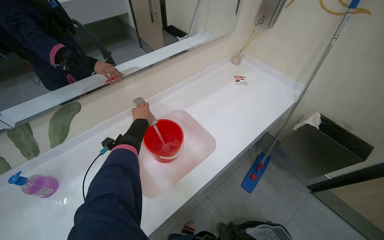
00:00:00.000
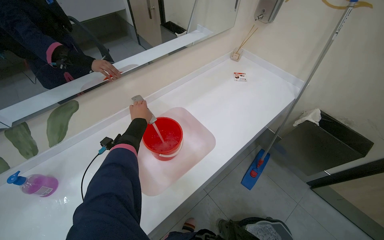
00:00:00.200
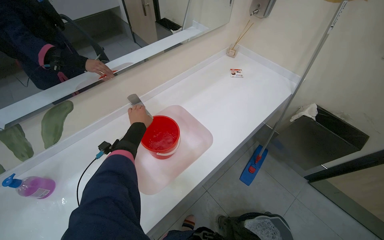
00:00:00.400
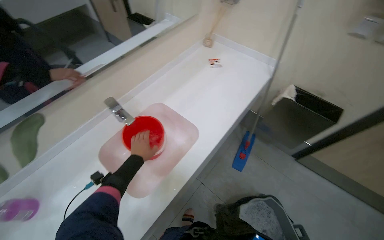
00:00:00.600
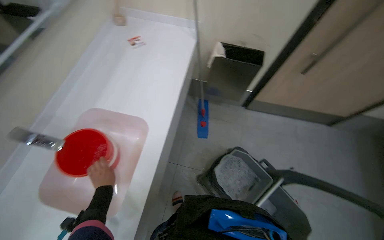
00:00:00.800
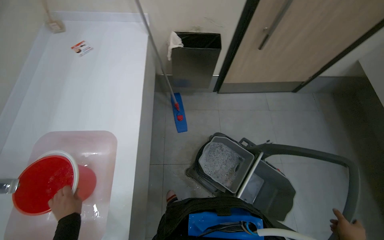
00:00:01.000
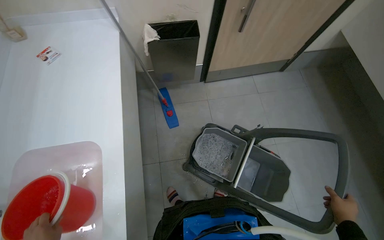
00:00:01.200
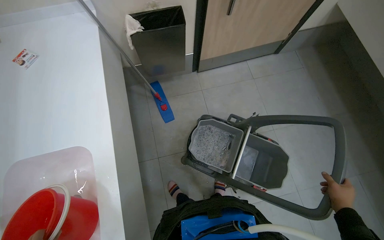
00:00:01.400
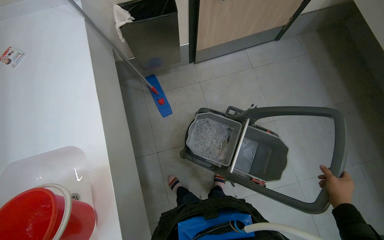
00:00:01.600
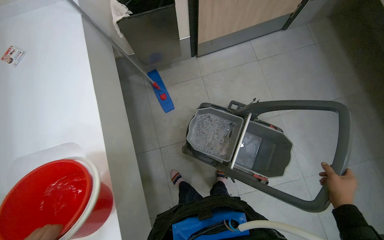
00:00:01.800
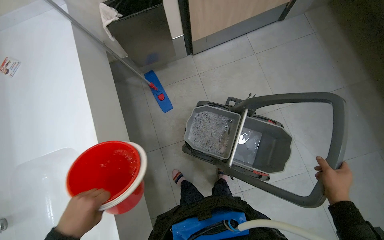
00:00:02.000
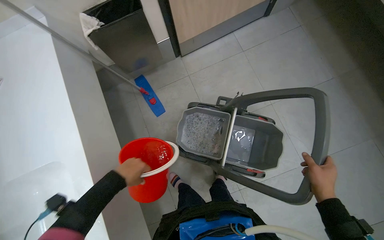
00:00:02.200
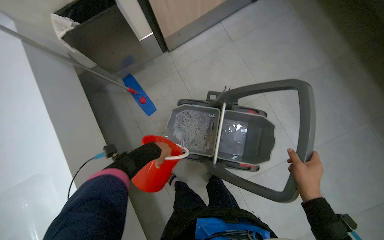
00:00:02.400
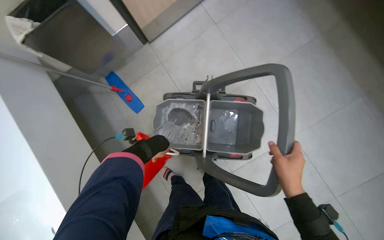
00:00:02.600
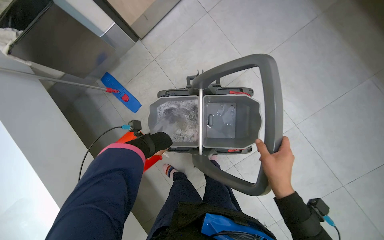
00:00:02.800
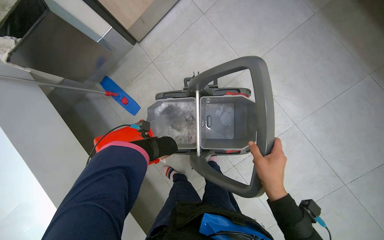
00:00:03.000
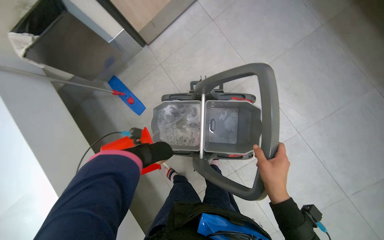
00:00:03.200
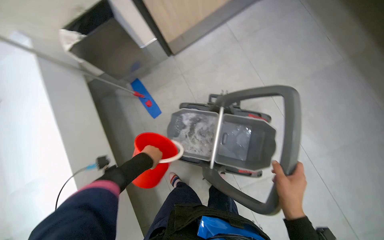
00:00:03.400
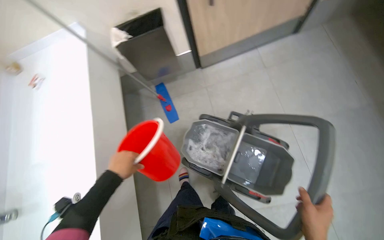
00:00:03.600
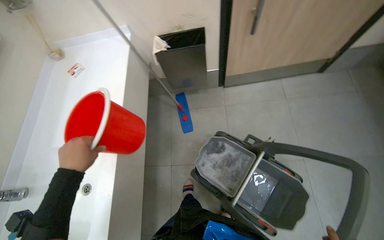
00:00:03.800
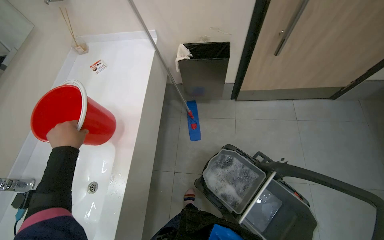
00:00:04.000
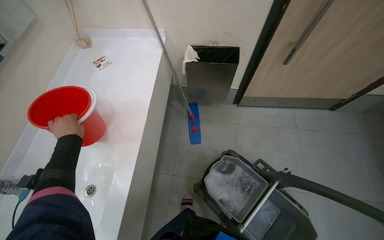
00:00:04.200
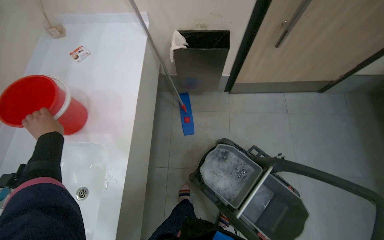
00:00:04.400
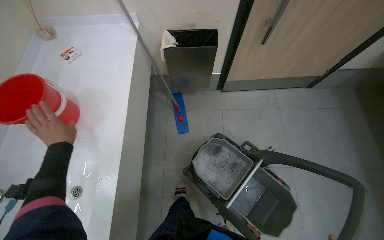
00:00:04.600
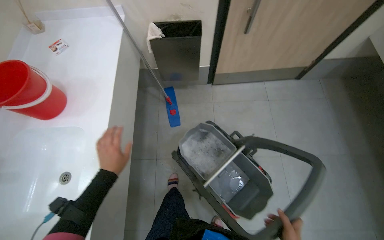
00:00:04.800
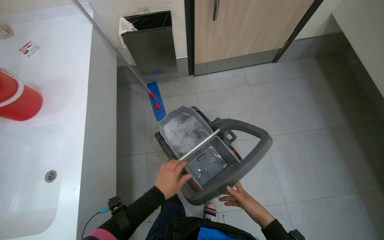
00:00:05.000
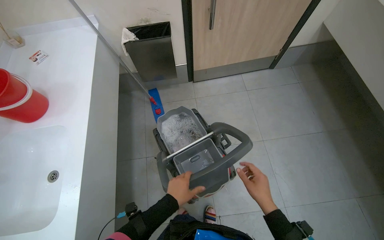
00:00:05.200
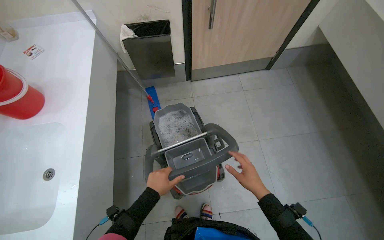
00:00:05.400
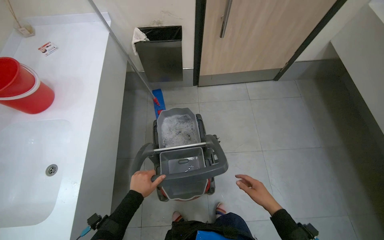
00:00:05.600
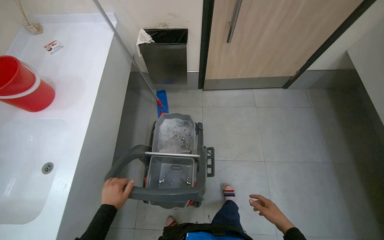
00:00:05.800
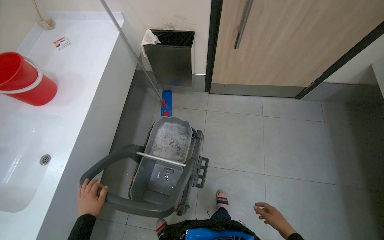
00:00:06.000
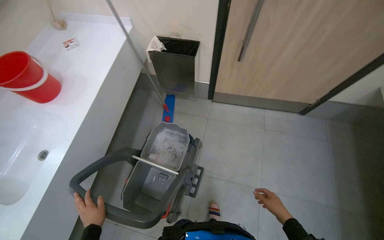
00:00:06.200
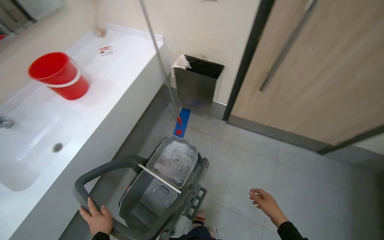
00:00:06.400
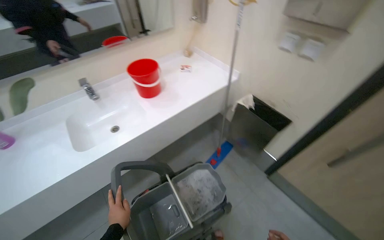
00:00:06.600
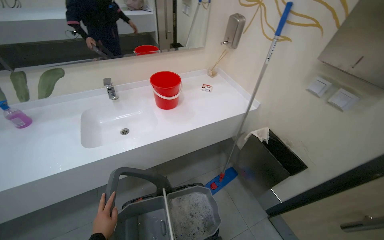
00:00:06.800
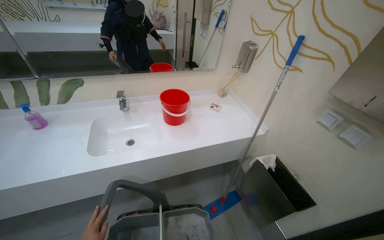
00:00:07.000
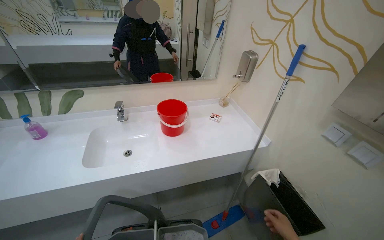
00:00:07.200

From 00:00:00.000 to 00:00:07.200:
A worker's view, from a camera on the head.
Job: preparing cleaning supplies.
The whole recording: Filling cleaning cart with water. The worker fills a red bucket with water from the sink and pours it into the cleaning cart.
From 00:00:00.000 to 00:00:01.400: The wearer's head swings approximately 65 degrees to the right. The camera pitches downward, by approximately 20 degrees.
From 00:00:01.400 to 00:00:02.800: The camera is carried to the right, approximately 50 cm. The view tilts some 15 degrees downward.
From 00:00:02.800 to 00:00:04.400: The wearer moves some 50 cm. The view tips upward by about 15 degrees. The scene rotates clockwise by some 40 degrees.
From 00:00:04.400 to 00:00:05.800: The left hand heads to the right and down the picture, covering about 60 cm.
From 00:00:05.800 to 00:00:07.200: The head rotates roughly 75 degrees to the left. The view tilts some 25 degrees upward.

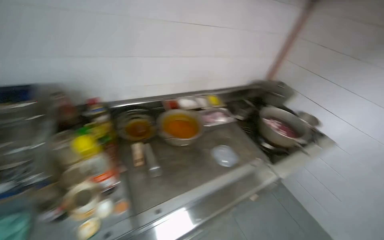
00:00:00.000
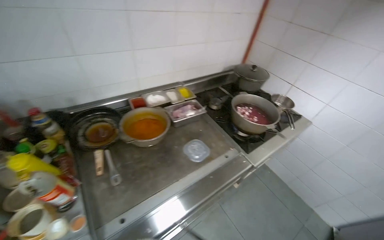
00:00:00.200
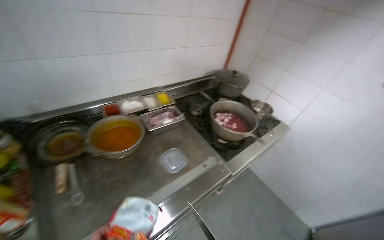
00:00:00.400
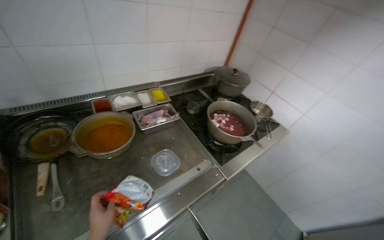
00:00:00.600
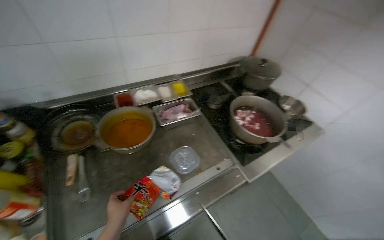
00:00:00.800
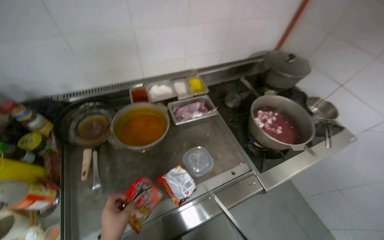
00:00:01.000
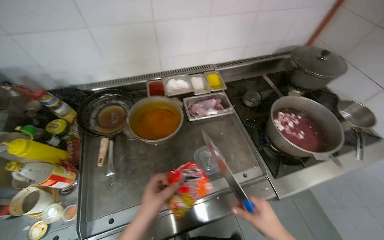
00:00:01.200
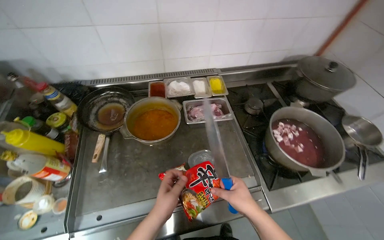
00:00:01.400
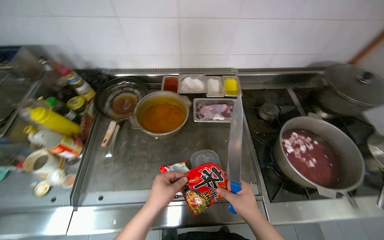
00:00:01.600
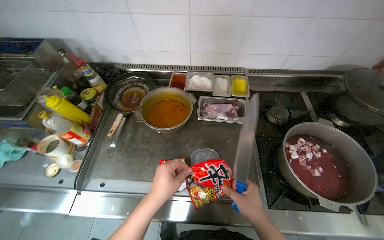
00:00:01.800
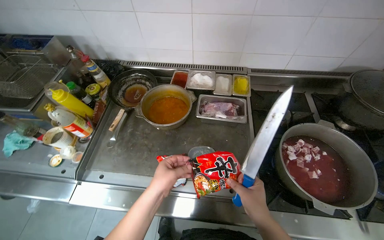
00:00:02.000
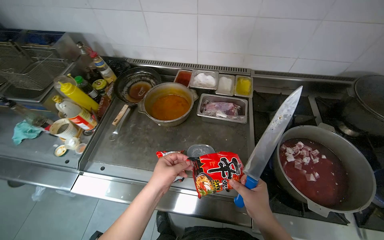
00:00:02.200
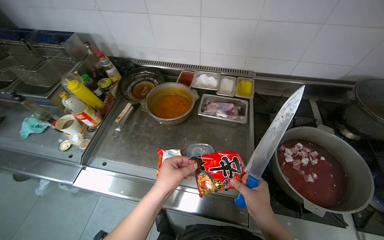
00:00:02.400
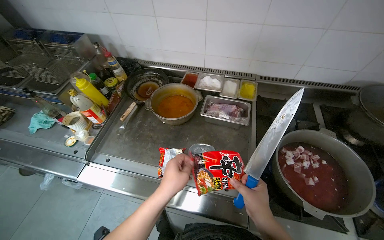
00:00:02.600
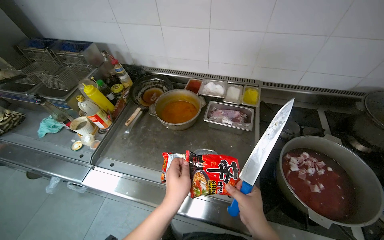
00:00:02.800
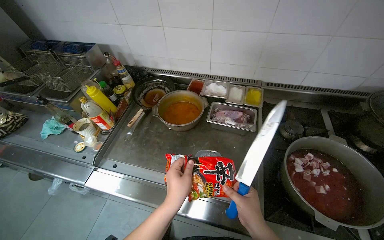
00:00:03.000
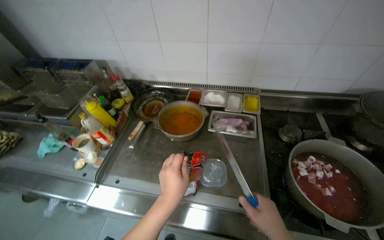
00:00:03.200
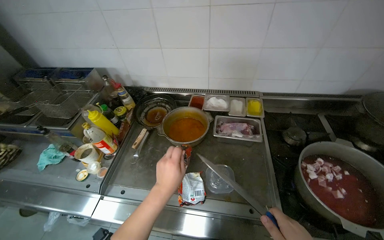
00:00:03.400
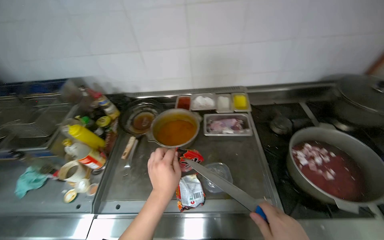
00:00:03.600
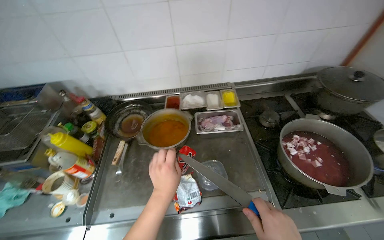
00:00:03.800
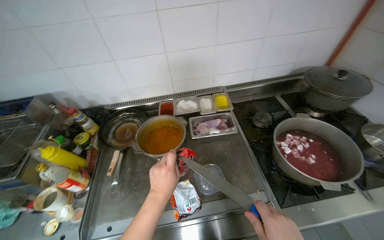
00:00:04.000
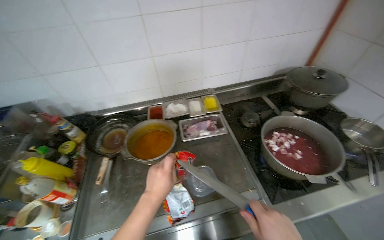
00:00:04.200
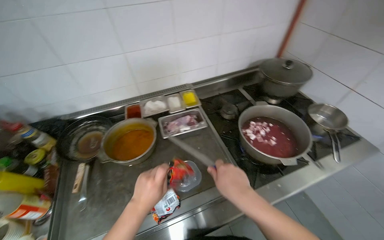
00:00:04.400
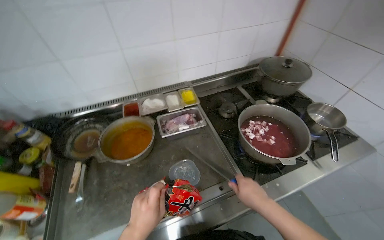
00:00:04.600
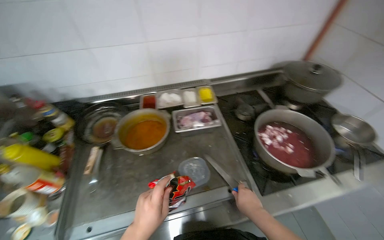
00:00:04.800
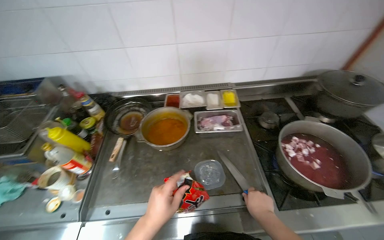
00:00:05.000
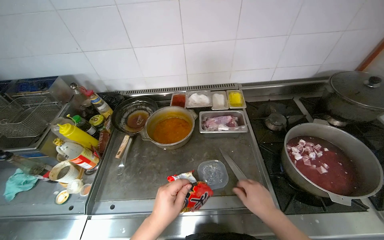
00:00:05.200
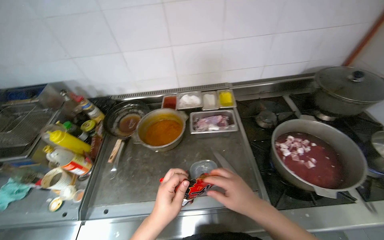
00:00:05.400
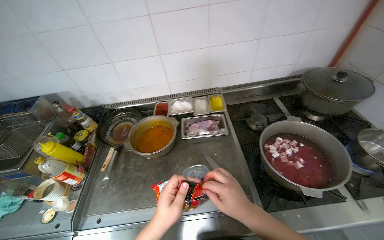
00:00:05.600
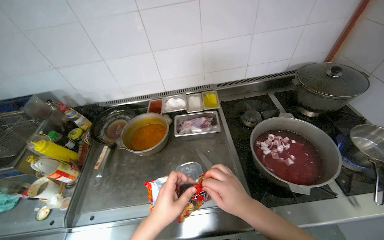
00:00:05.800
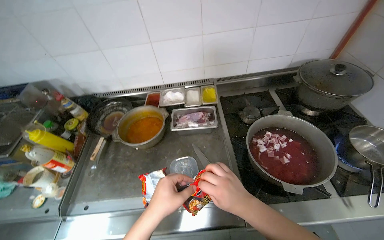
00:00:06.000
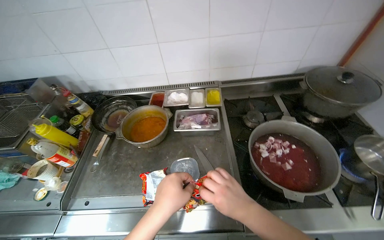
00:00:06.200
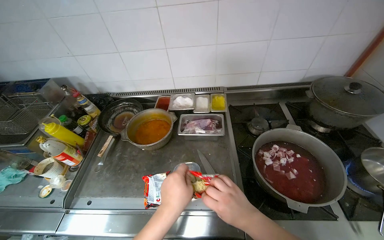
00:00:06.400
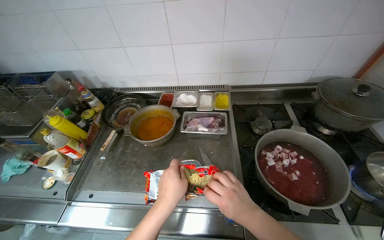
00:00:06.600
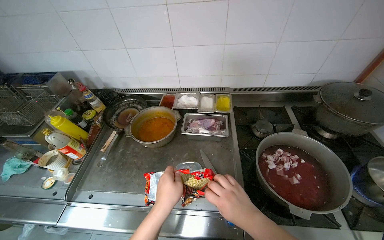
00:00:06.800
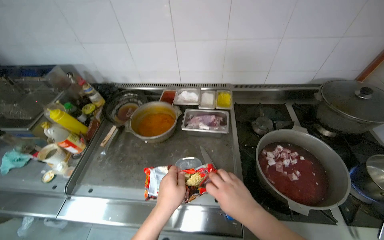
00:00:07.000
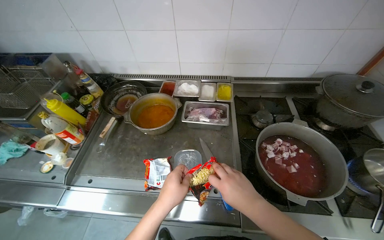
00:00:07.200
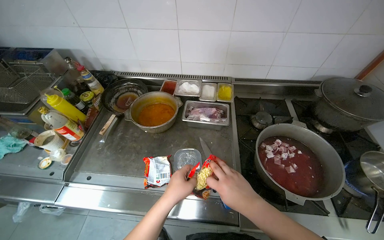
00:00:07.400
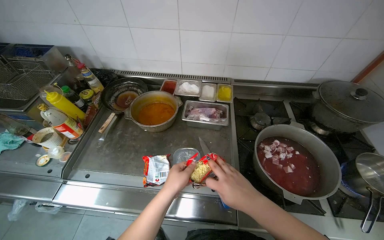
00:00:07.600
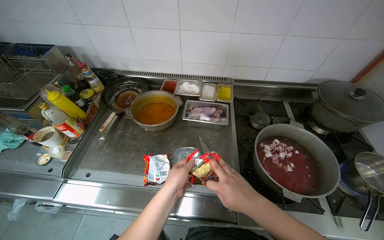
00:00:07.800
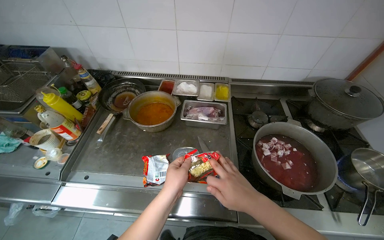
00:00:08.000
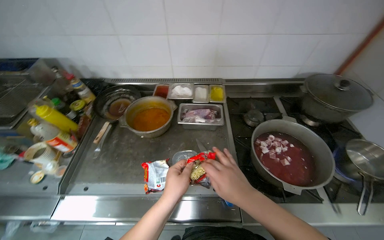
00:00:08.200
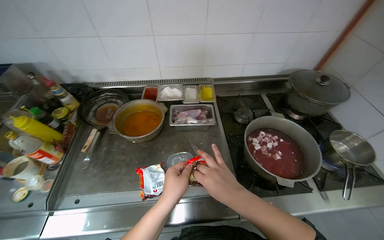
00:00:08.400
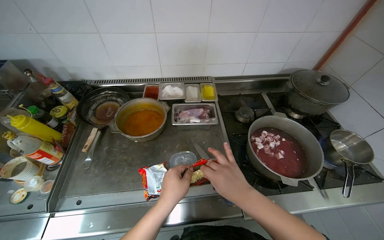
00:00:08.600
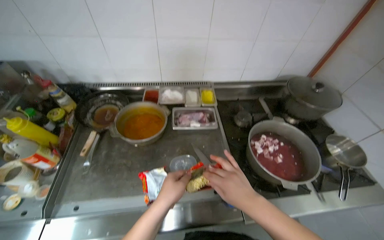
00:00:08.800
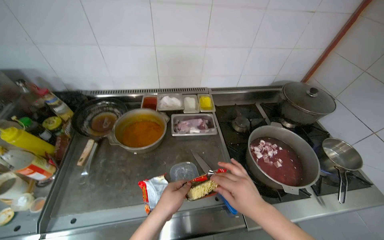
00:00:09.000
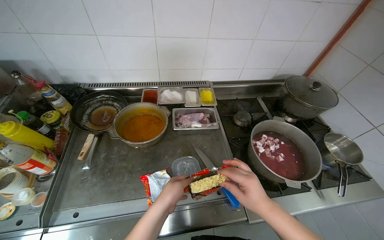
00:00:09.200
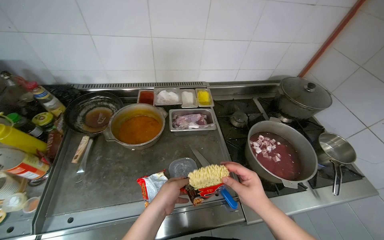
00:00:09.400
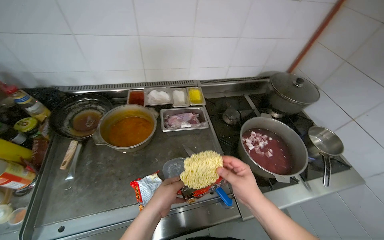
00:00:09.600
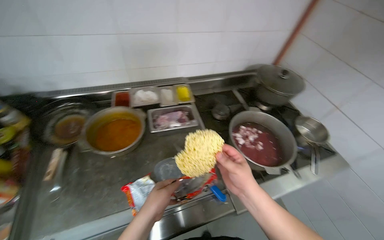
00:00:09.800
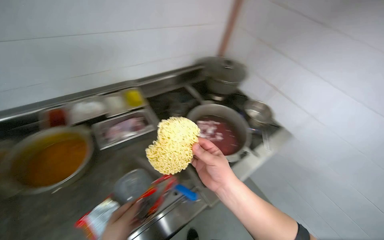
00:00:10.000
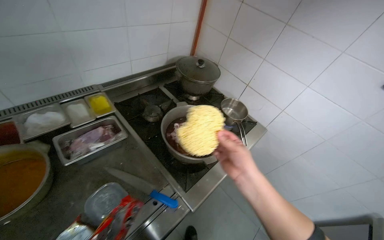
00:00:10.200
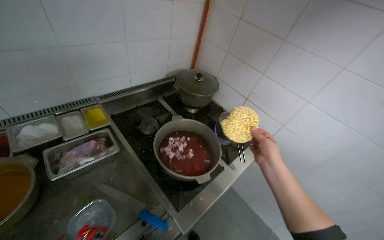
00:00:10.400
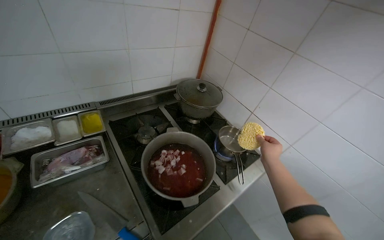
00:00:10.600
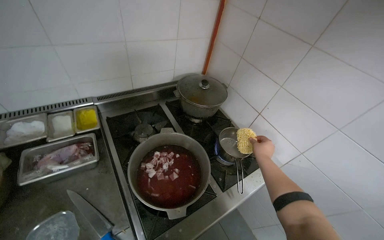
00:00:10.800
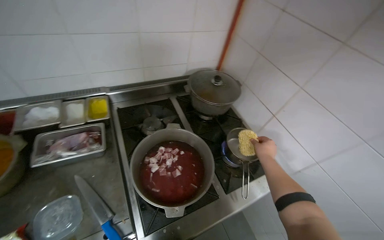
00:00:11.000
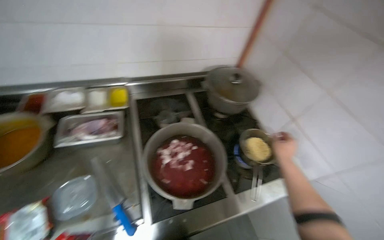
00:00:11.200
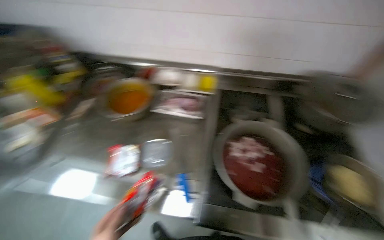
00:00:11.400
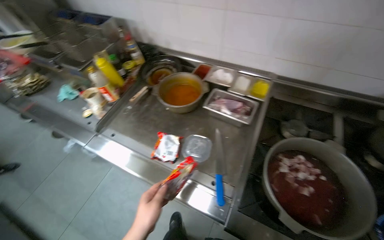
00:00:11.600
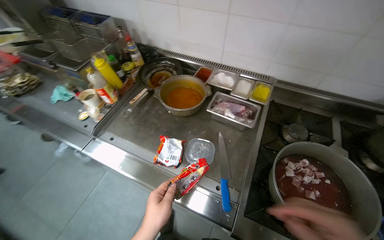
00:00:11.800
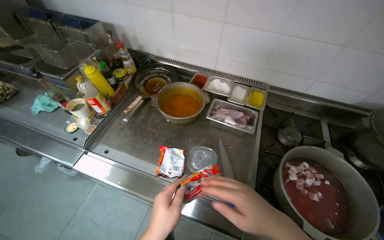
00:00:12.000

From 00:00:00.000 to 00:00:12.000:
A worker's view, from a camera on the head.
Job: preparing food.
The whole recording: Preparing instant noodles. The worker opens a packet of instant noodles, adds the noodles to a pot, and then adds seasoning packets to the pot.
From 00:00:00.000 to 00:00:01.600: The head travels roughly 50 cm. The head rotates roughly 25 degrees to the left. The wearer looks about 15 degrees further downward.
From 00:00:01.600 to 00:00:03.000: The head rotates some 20 degrees to the left. The left hand heads to the right, covering about 15 cm.
From 00:00:03.000 to 00:00:04.400: The wearer's head swings about 35 degrees to the right. The left hand travels to the left by approximately 10 cm.
From 00:00:04.400 to 00:00:06.000: The head rotates about 20 degrees to the left. The left hand goes about 10 cm nearer to the camera.
From 00:00:06.000 to 00:00:07.600: The hands stay close to where they were, moving slightly.
From 00:00:09.000 to 00:00:10.400: The head turns to the right by roughly 35 degrees.
From 00:00:10.400 to 00:00:12.000: The head turns to the left by approximately 60 degrees.
